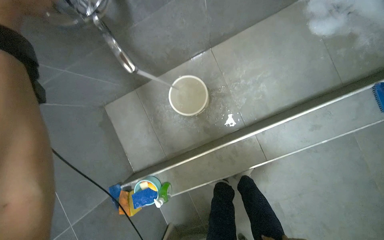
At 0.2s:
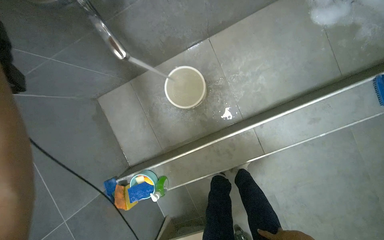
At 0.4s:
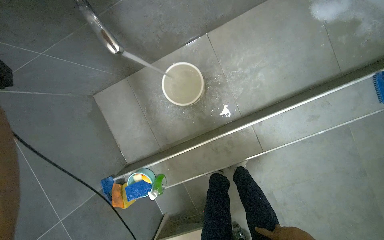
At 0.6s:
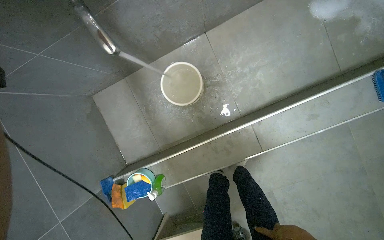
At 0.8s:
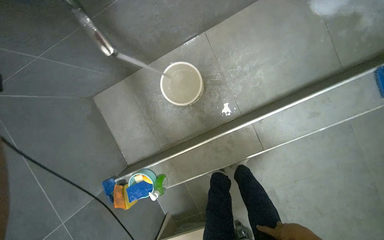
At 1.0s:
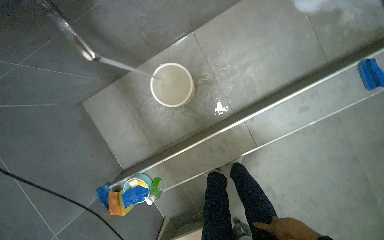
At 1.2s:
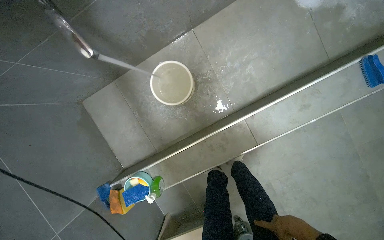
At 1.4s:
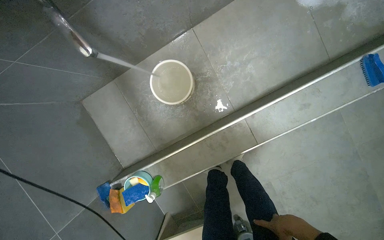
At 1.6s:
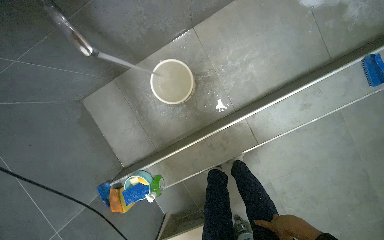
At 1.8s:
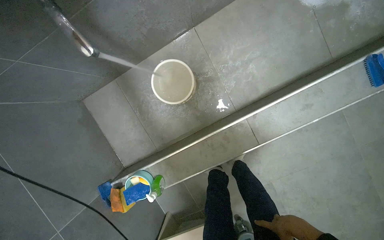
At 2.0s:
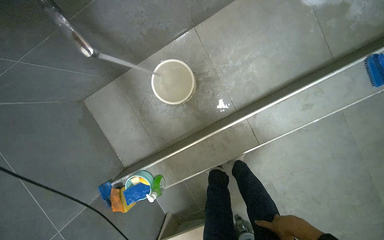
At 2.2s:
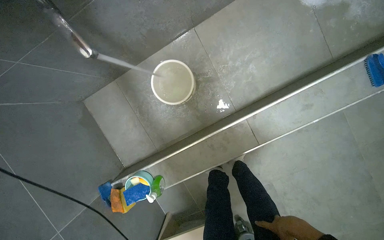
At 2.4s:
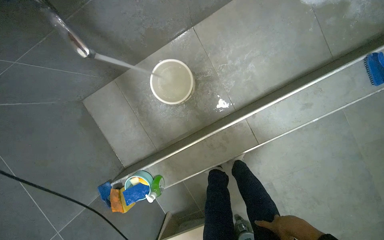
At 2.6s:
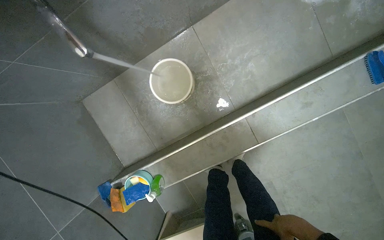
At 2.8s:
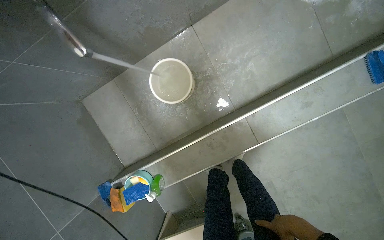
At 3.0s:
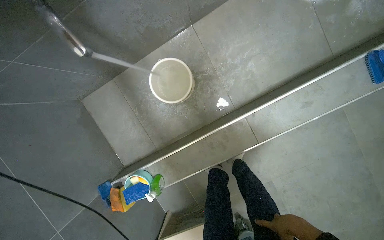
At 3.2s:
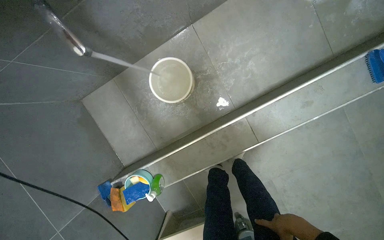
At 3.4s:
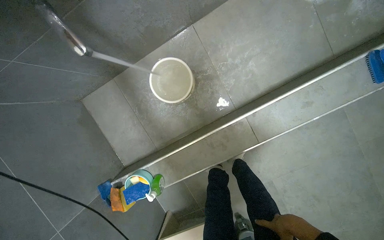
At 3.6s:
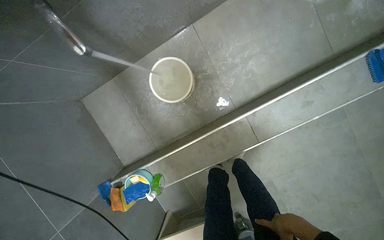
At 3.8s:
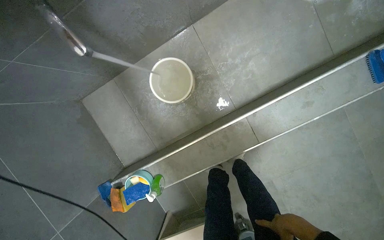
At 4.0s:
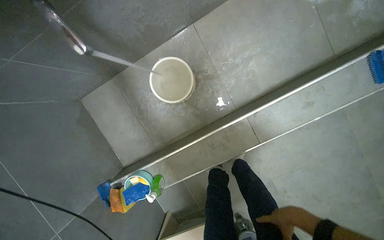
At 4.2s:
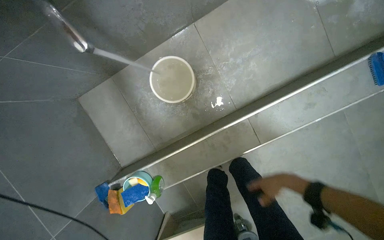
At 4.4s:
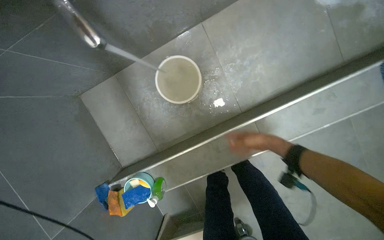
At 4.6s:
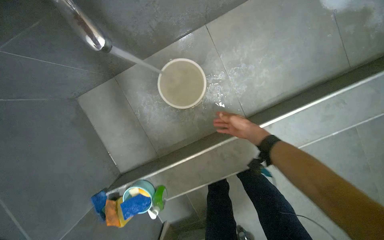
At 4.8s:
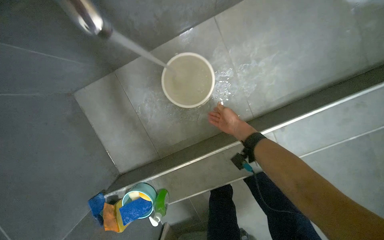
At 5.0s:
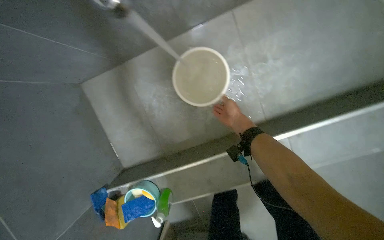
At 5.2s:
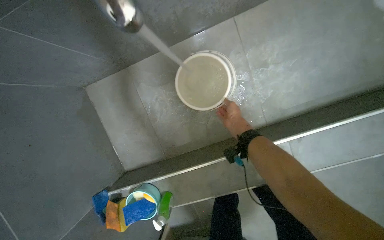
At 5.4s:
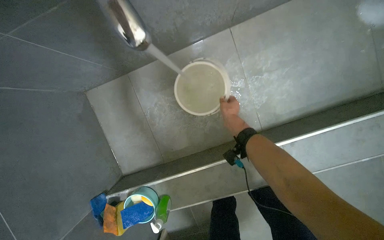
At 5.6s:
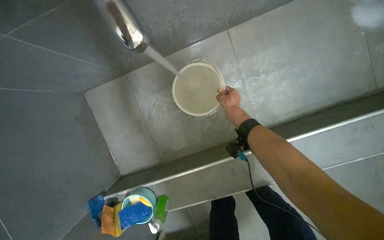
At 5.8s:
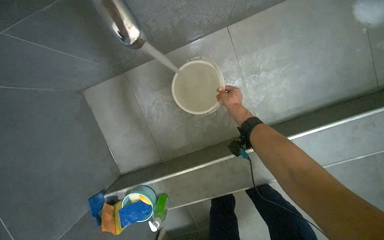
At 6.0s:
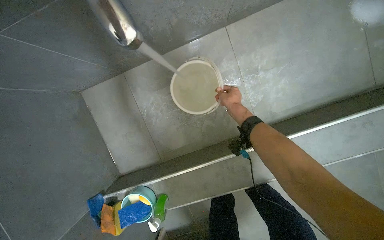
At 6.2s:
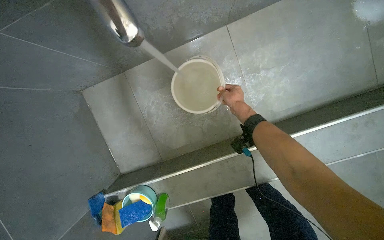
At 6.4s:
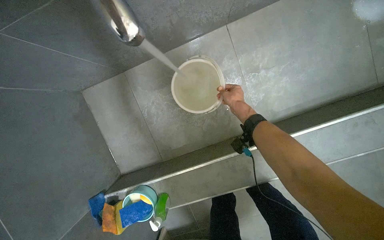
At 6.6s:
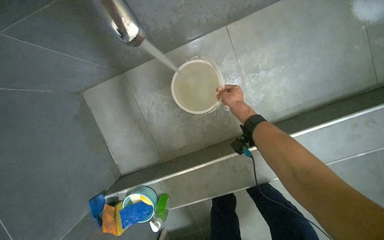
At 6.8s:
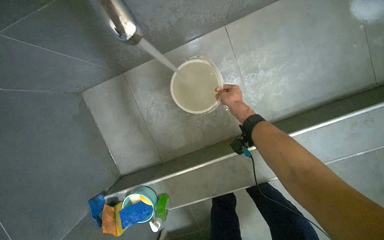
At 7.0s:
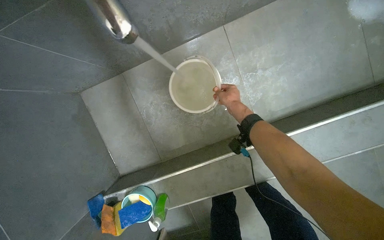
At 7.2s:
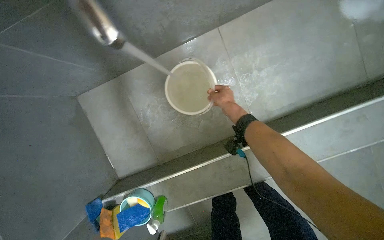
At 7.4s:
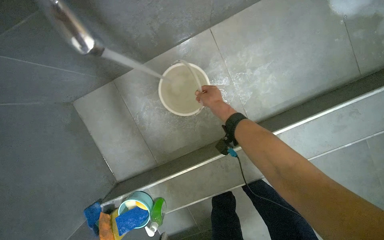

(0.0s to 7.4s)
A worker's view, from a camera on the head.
Job: preparing cleaning supplies.
The whole recording: Filling bucket with water. The worker fills a white bucket with water from the tap.
3.0s - 4.4s: The right hand shifts roughly 30 cm up the picture and farther from the camera.
4.4s - 6.0s: The right hand is displaced up the picture and to the left by approximately 25 cm.

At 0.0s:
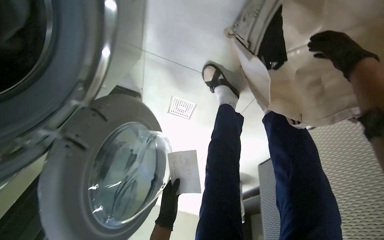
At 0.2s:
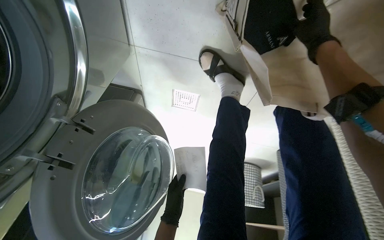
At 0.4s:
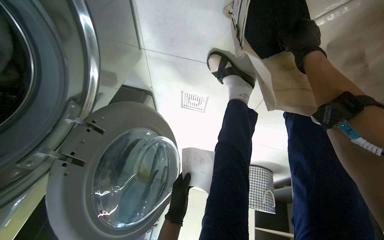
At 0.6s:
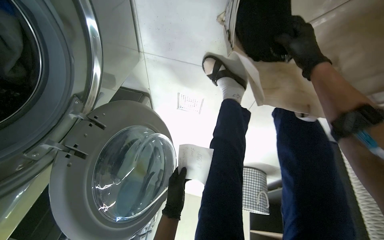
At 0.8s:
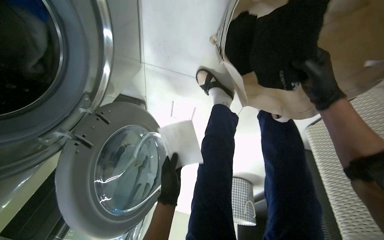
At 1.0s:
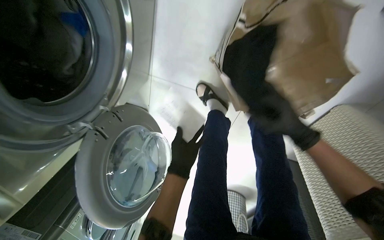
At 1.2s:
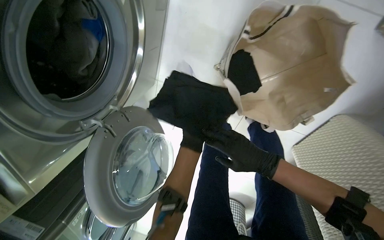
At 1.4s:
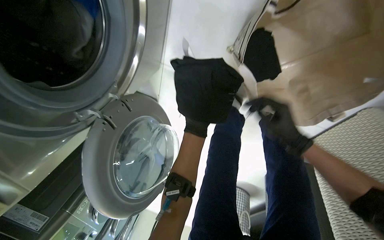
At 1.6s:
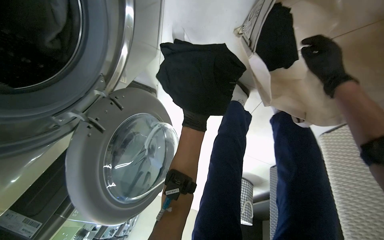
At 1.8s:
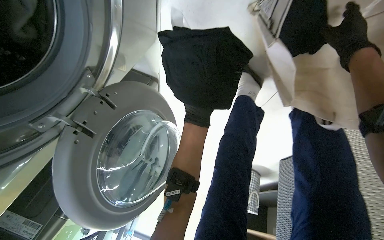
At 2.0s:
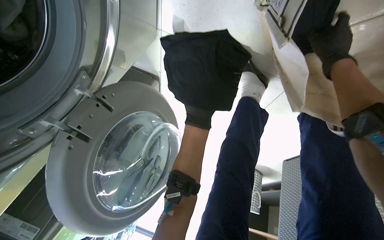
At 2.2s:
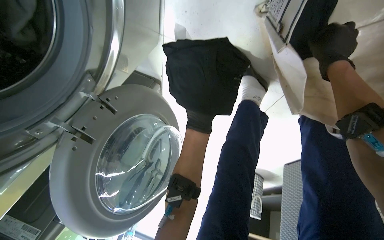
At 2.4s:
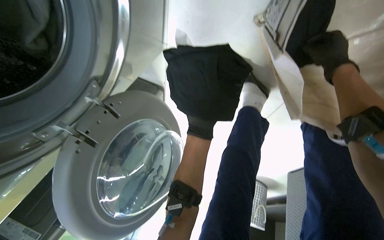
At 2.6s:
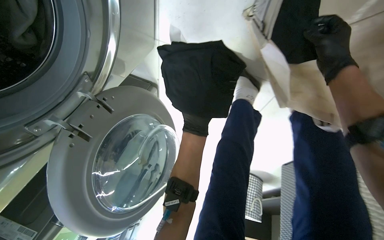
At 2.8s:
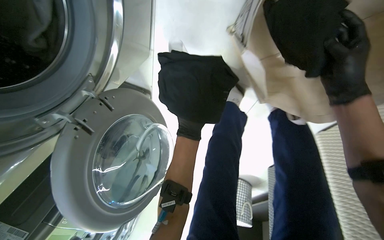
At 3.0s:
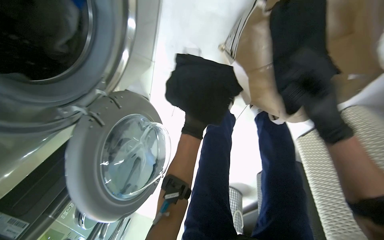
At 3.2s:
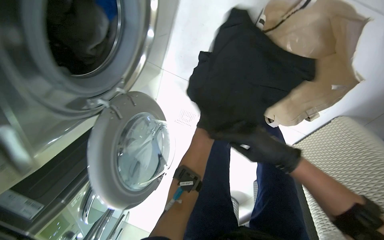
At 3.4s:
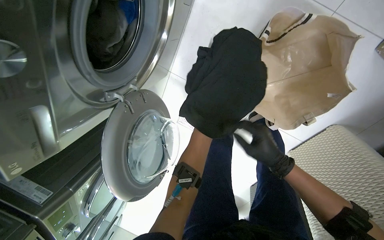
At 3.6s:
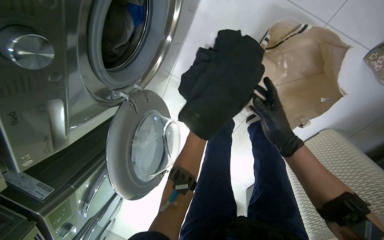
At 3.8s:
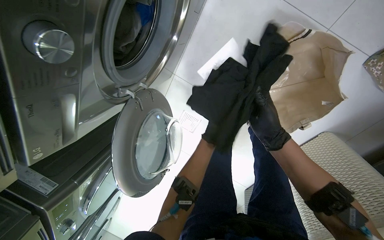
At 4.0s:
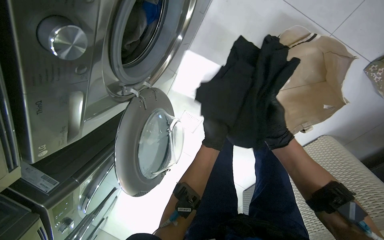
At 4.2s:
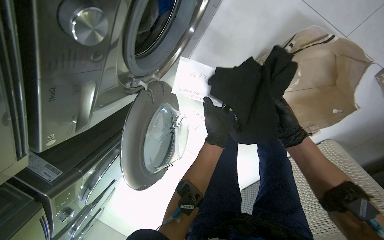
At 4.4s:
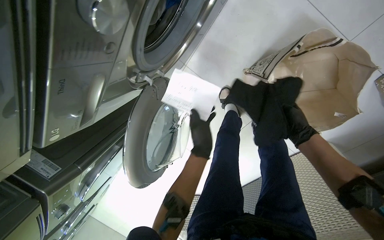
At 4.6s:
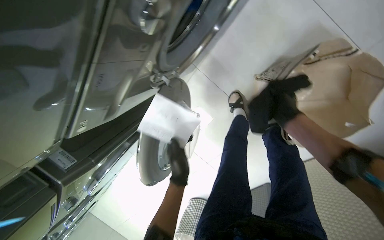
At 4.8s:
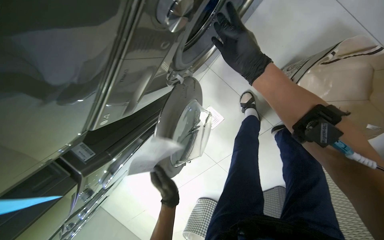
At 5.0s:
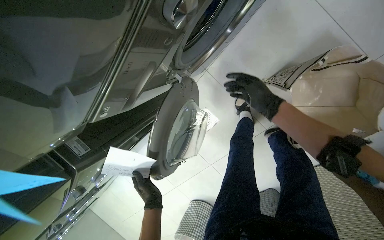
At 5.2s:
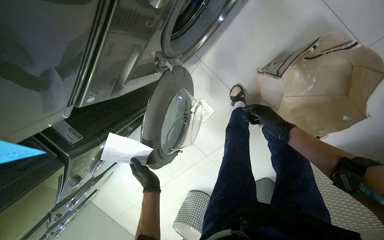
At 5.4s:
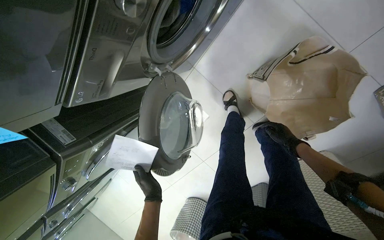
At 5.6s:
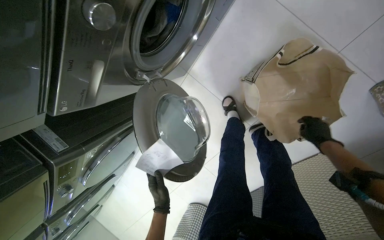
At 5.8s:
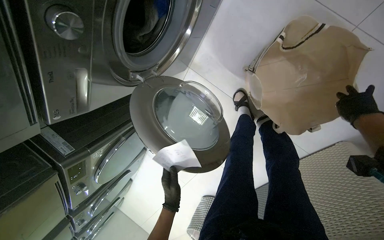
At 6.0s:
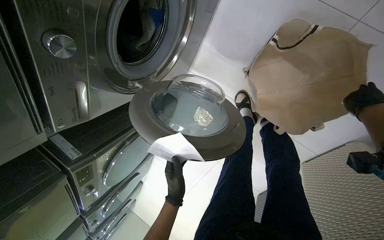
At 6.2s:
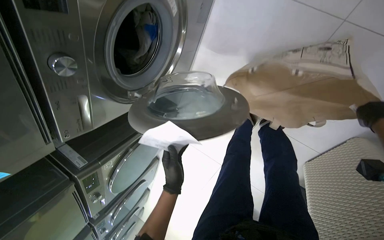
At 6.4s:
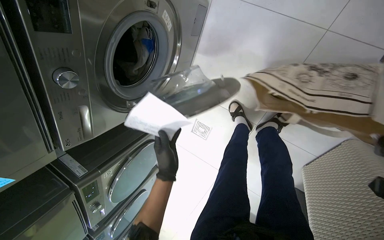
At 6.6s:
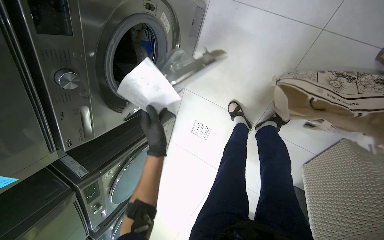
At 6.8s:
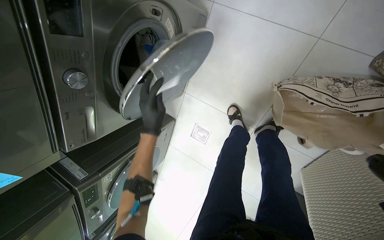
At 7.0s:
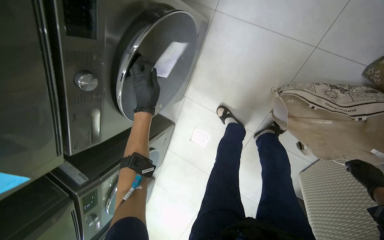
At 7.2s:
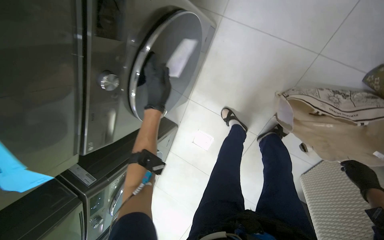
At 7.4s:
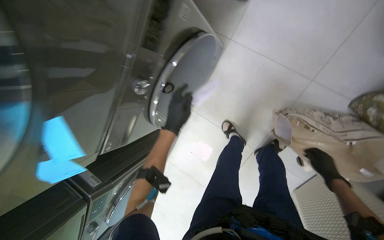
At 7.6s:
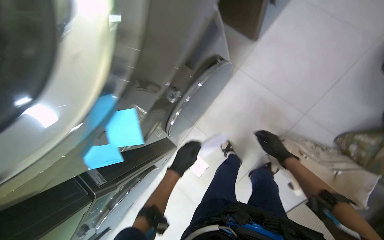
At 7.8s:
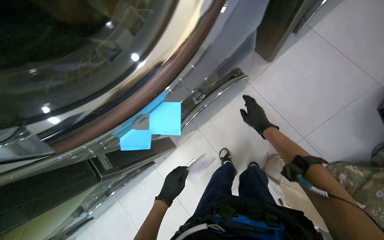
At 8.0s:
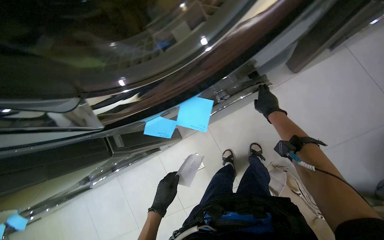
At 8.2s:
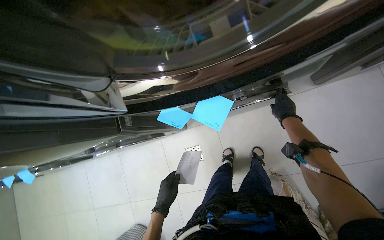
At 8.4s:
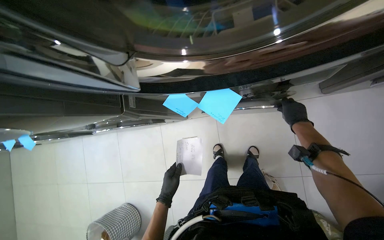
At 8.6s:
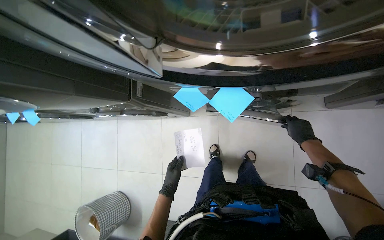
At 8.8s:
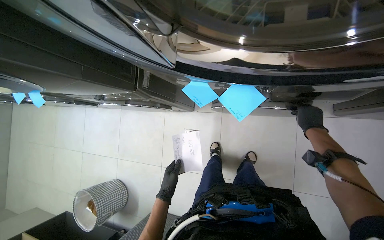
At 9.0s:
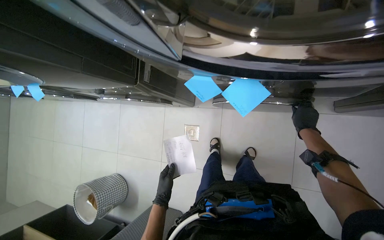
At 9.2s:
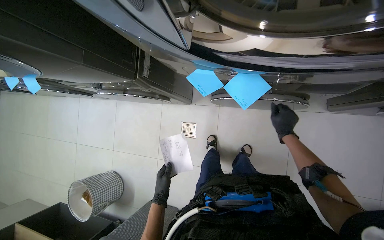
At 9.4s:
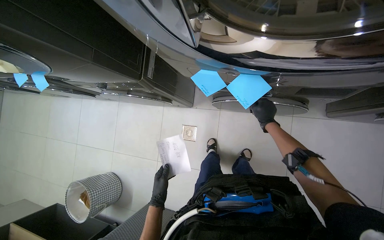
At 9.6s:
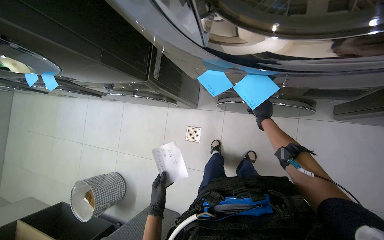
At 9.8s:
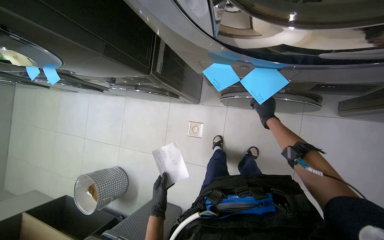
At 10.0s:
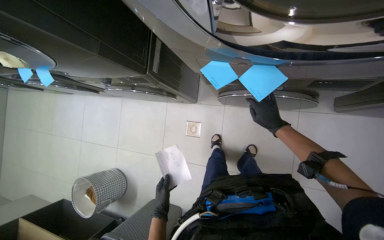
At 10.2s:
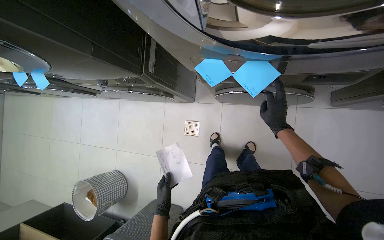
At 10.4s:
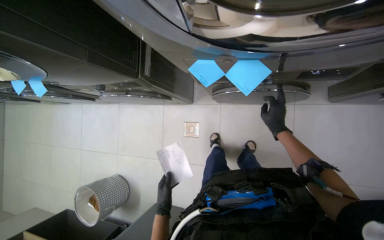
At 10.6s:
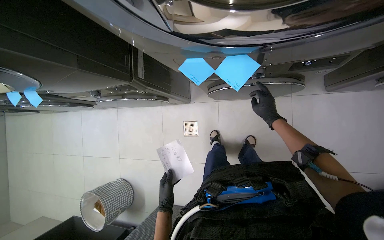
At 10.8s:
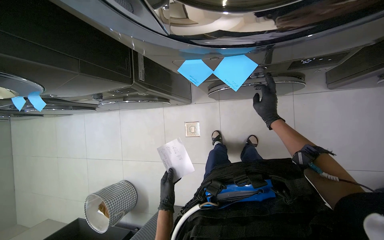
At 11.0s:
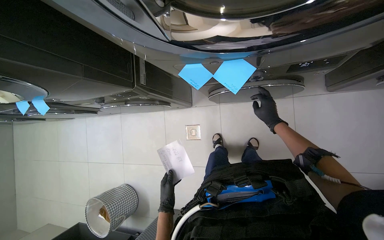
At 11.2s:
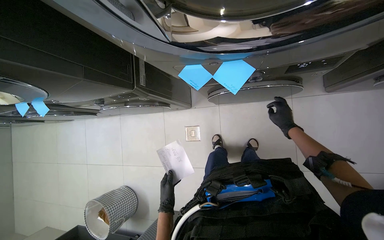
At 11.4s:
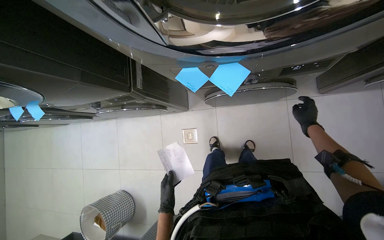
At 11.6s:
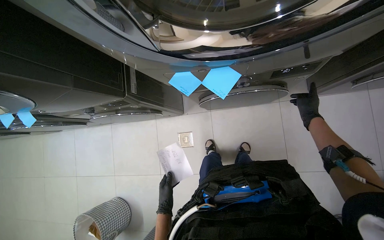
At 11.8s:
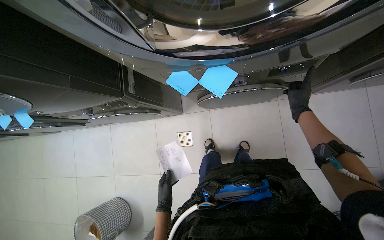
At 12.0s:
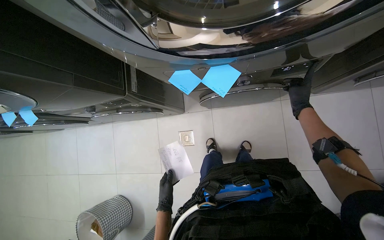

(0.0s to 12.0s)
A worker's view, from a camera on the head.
Job: managing laundry.
The whole recording: Processing laundry from machine. The worker removes clothes from the washing machine and interacts with its controls.
0.0s - 1.6s: The left hand is displaced up the picture and nearer to the camera by roughly 40 cm.
1.6s - 3.0s: The right hand shifts some 15 cm down the picture.
3.0s - 4.4s: The left hand is displaced down the picture by some 15 cm.
4.4s - 6.0s: The left hand shifts roughly 20 cm down the picture.
6.0s - 7.6s: The camera pitches upward, by roughly 25 degrees. The left hand goes up the picture and returns, approximately 35 cm each way.
7.6s - 9.0s: The scene turns about 55 degrees clockwise in the picture.
9.0s - 10.4s: The right hand moves to the left, about 15 cm.
10.4s - 12.0s: The right hand heads to the right, covering roughly 10 cm.
